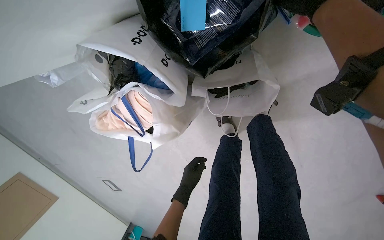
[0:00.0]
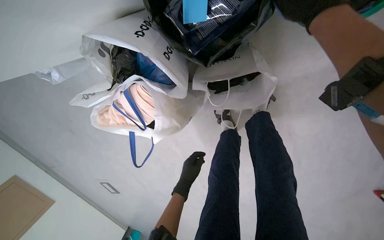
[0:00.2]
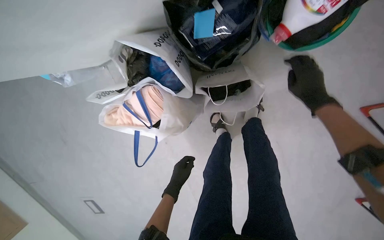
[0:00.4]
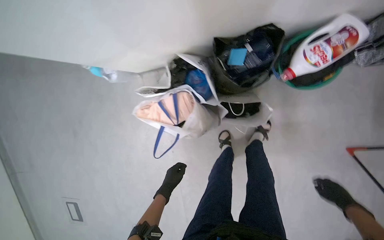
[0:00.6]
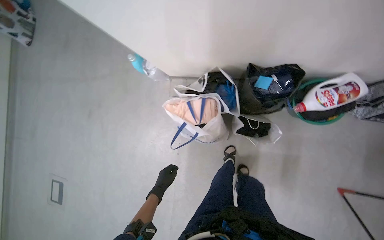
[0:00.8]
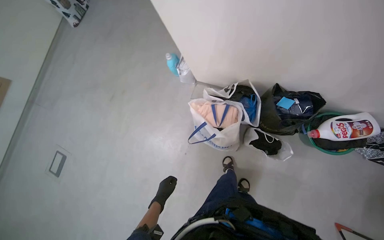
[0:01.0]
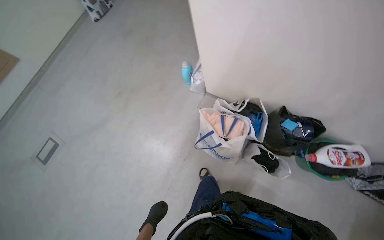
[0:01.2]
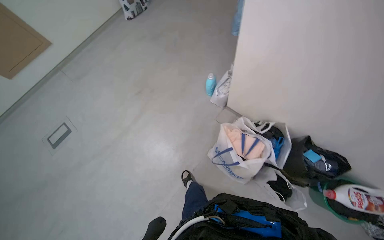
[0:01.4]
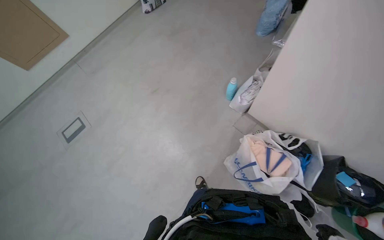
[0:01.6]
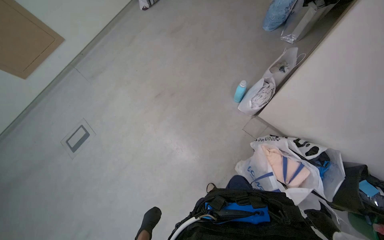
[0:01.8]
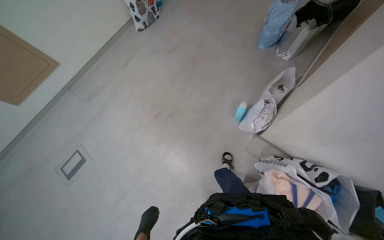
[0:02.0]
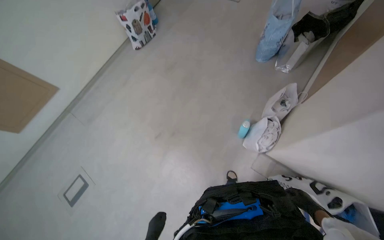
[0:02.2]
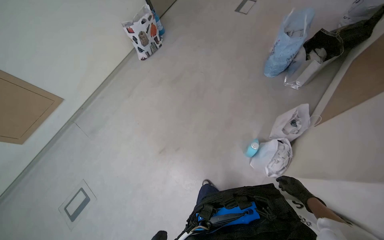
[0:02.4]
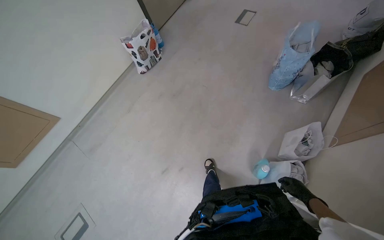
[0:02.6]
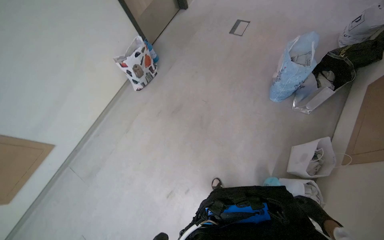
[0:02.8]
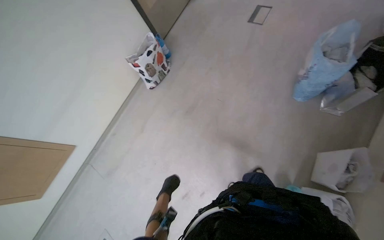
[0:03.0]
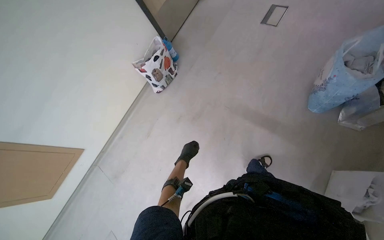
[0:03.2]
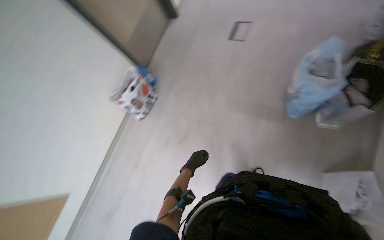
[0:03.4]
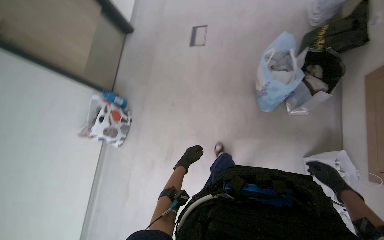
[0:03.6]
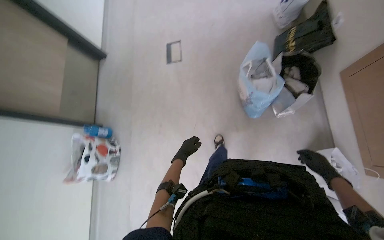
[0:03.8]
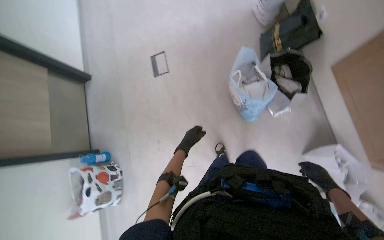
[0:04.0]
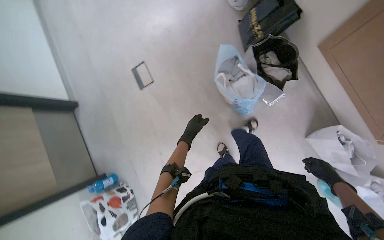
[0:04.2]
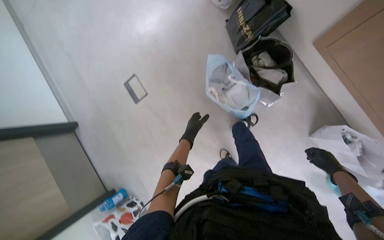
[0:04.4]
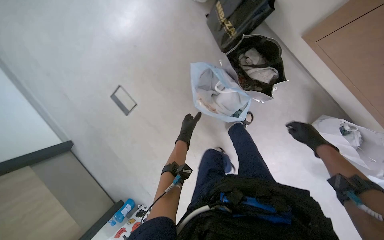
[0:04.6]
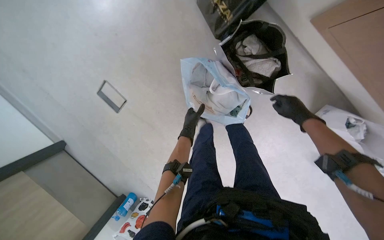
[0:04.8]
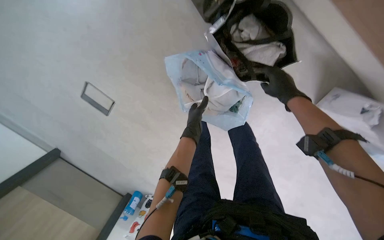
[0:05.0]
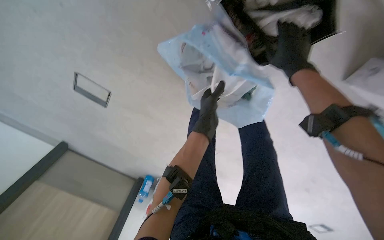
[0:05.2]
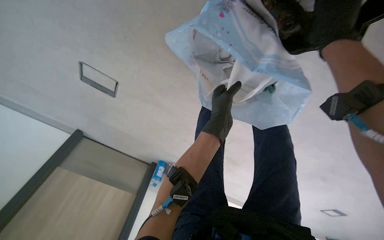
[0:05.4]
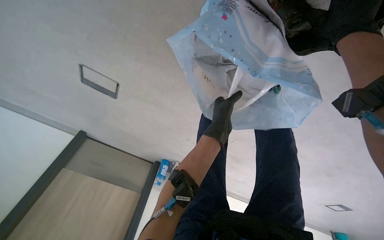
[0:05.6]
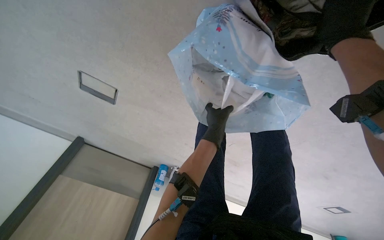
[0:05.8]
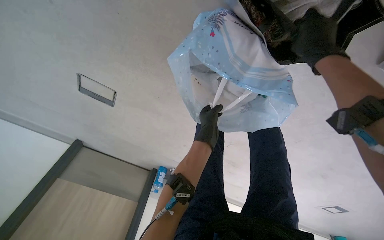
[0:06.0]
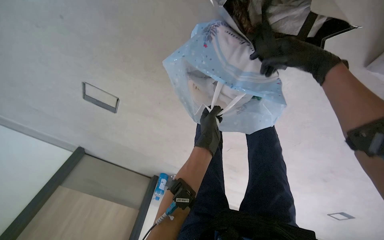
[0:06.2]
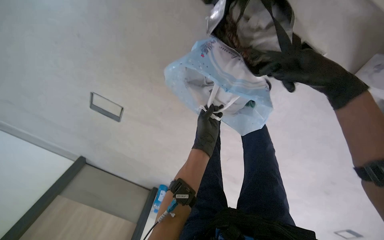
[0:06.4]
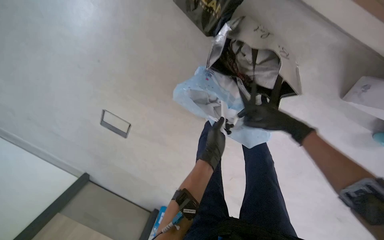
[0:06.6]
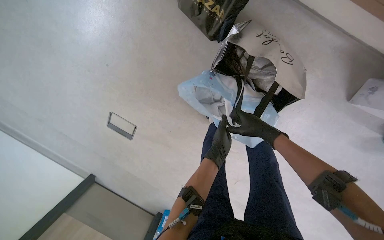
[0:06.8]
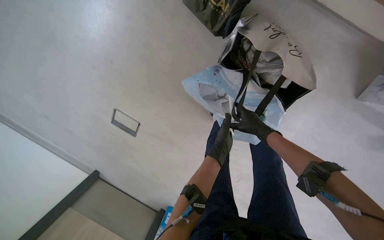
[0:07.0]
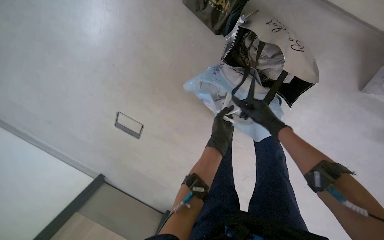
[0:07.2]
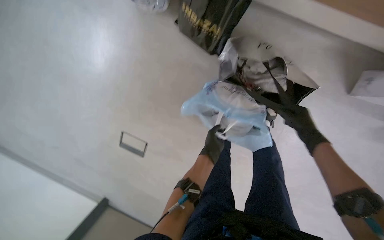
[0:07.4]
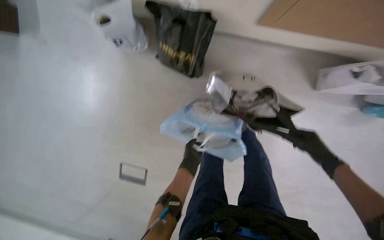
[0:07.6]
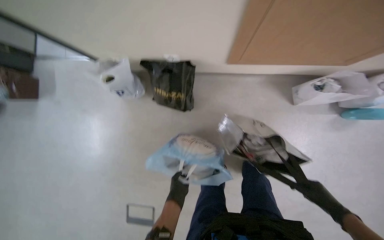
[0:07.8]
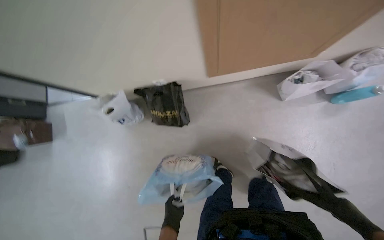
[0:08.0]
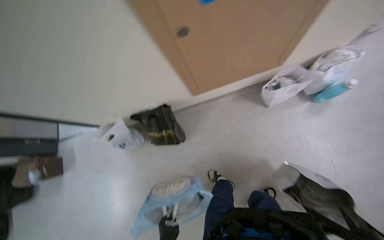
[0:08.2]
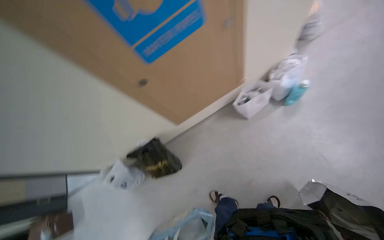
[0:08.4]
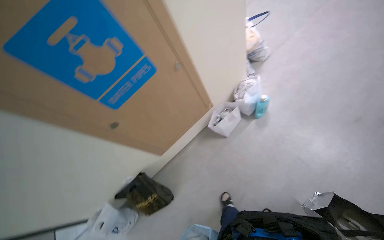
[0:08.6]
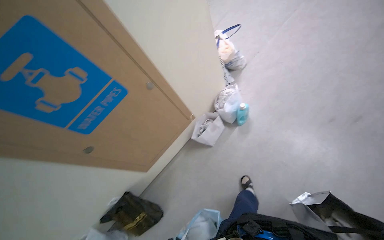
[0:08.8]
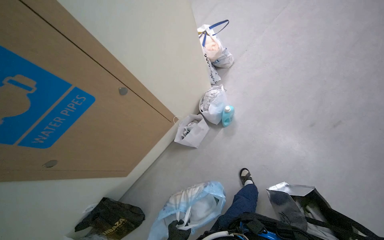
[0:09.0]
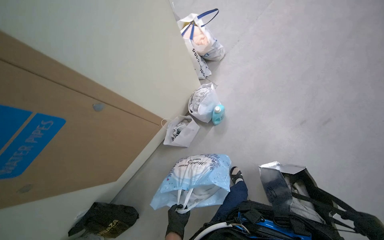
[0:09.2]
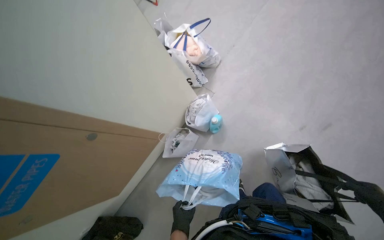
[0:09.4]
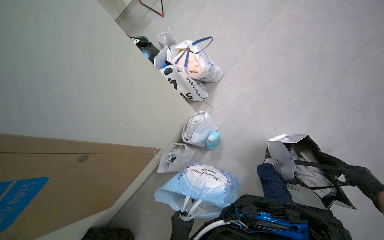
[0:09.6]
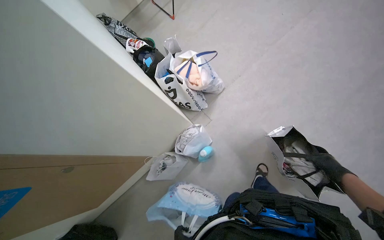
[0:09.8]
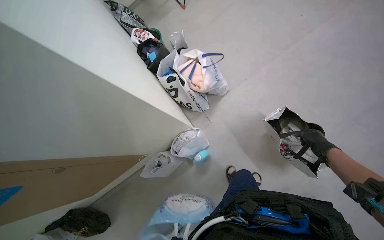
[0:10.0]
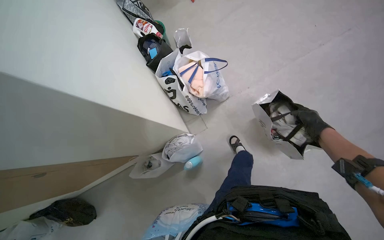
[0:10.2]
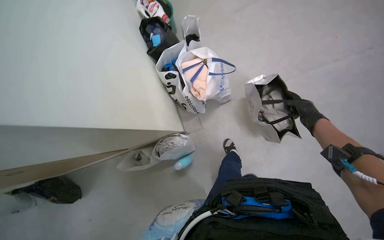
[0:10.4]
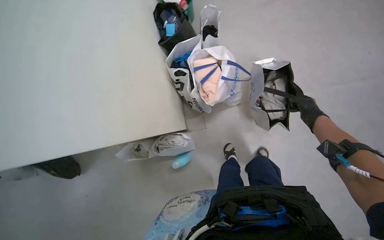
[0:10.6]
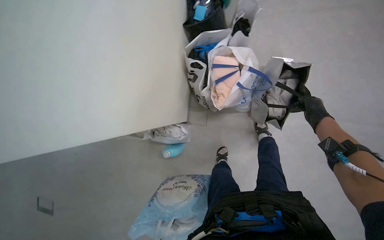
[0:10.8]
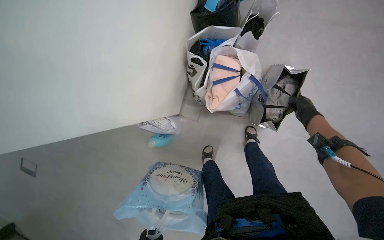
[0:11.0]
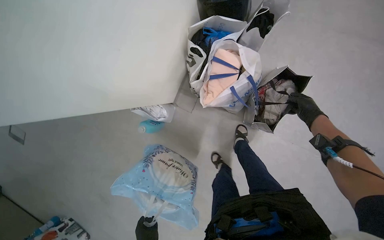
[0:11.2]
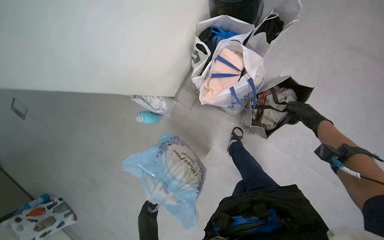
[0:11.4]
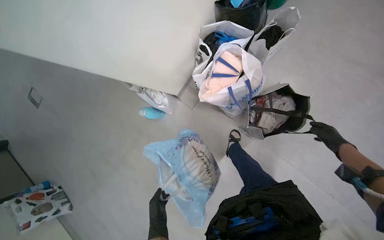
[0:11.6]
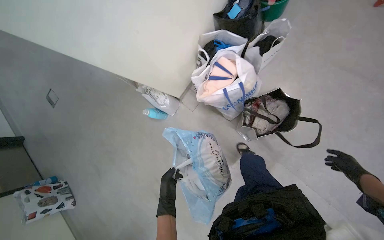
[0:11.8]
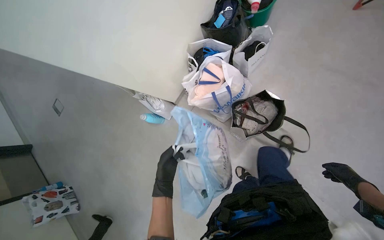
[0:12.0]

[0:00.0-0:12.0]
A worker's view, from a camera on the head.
Job: managing laundry.
The whole recording: Sorting items from bags. The worker sorts various items by picking them up from different bags on the floor.
0:00.0 to 0:01.6: The head travels roughly 1 m. The view tilts some 40 degrees upward. The scene turns approximately 65 degrees clockwise in the picture.
0:01.6 to 0:03.0: The camera is carried about 1 m.
0:03.0 to 0:04.4: The wearer moves some 90 cm. Everything in view rotates about 60 degrees counterclockwise.
0:04.4 to 0:06.0: The camera travels approximately 70 cm. The wearer looks roughly 35 degrees further downward.
0:06.0 to 0:07.6: The wearer looks some 35 degrees further upward. The right hand shifts roughly 30 cm down the picture, while the left hand travels to the left by about 10 cm.
0:07.6 to 0:09.0: The camera travels about 90 cm. The camera pitches upward, by approximately 45 degrees. Everything in view rotates some 55 degrees counterclockwise.
0:09.0 to 0:10.4: The camera is carried roughly 90 cm. The view tilts roughly 20 degrees downward. Everything in view rotates roughly 25 degrees clockwise.
0:10.4 to 0:12.0: The wearer moves some 50 cm. The camera pitches downward, by approximately 20 degrees. The scene turns about 50 degrees clockwise in the picture.

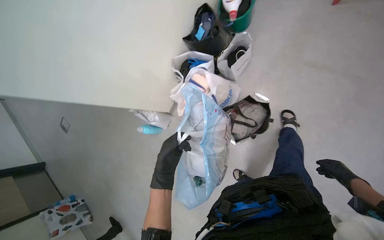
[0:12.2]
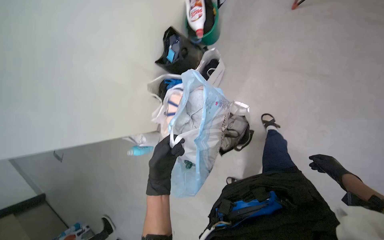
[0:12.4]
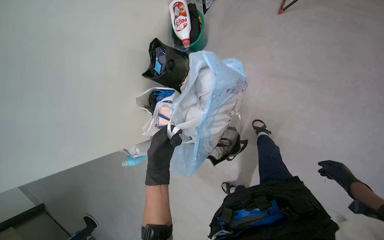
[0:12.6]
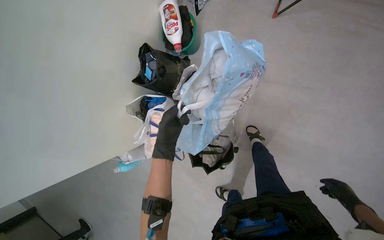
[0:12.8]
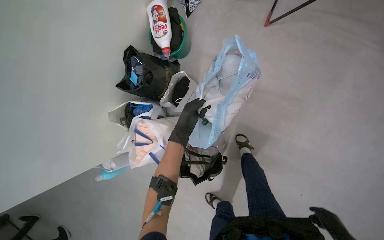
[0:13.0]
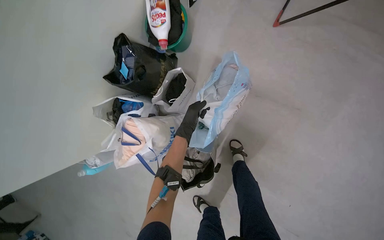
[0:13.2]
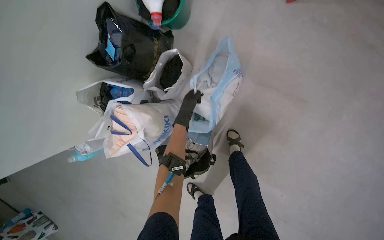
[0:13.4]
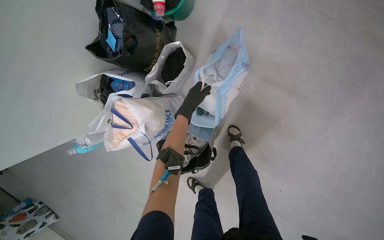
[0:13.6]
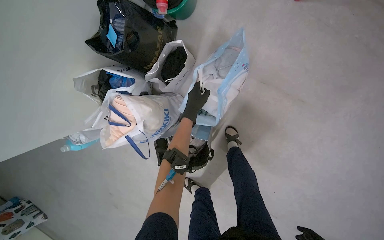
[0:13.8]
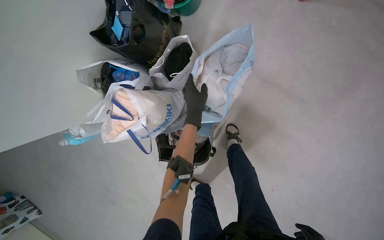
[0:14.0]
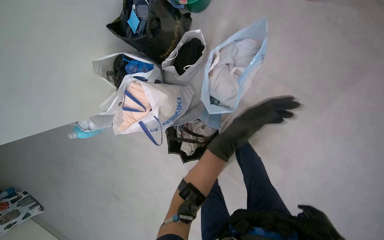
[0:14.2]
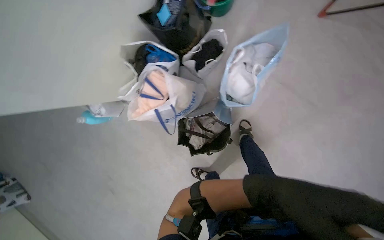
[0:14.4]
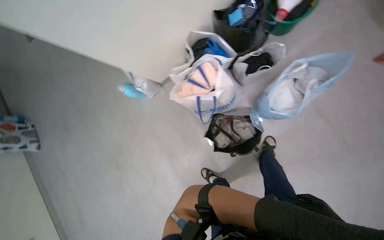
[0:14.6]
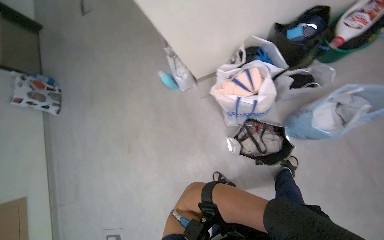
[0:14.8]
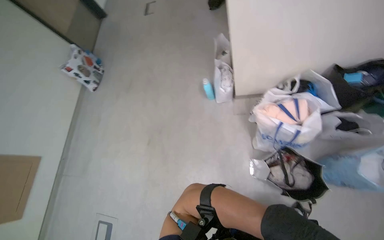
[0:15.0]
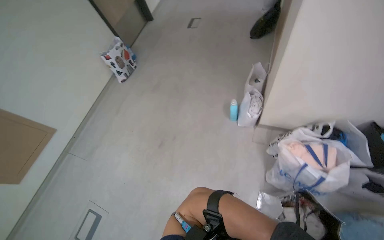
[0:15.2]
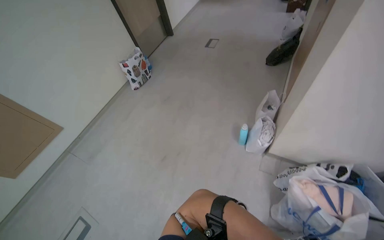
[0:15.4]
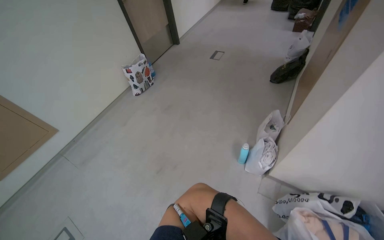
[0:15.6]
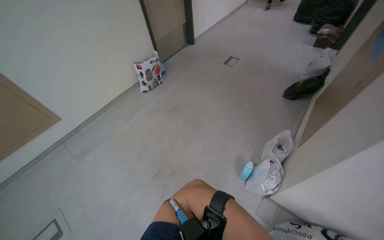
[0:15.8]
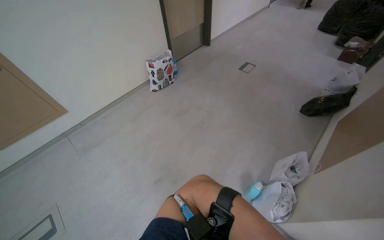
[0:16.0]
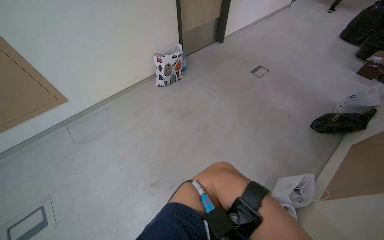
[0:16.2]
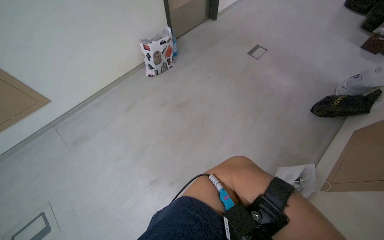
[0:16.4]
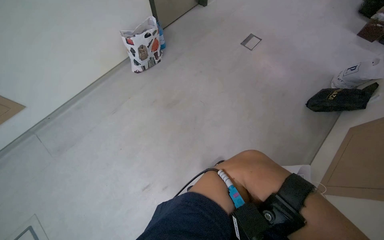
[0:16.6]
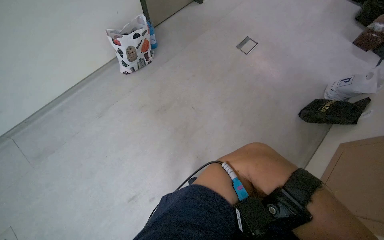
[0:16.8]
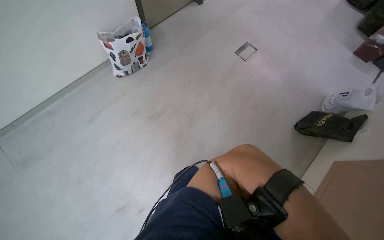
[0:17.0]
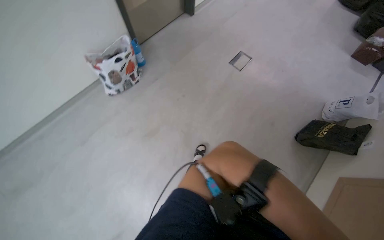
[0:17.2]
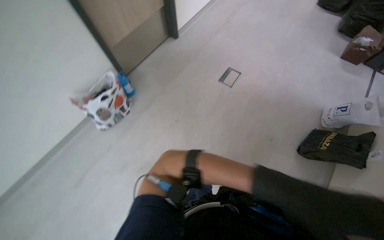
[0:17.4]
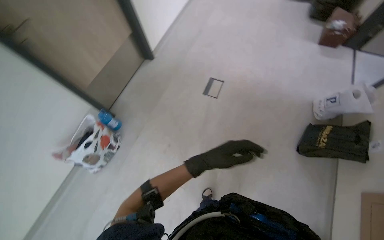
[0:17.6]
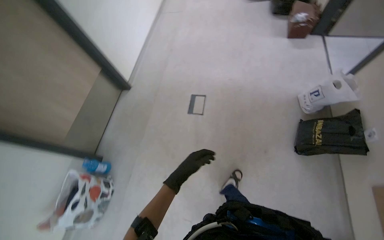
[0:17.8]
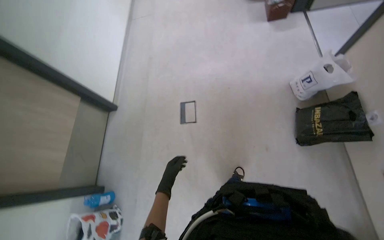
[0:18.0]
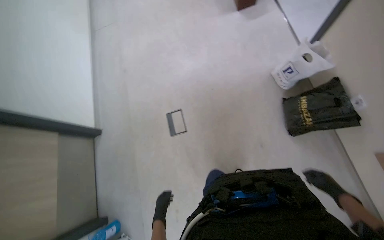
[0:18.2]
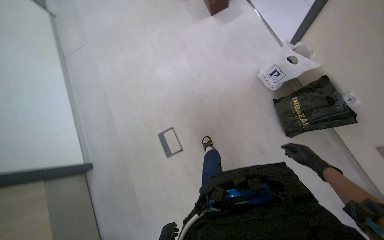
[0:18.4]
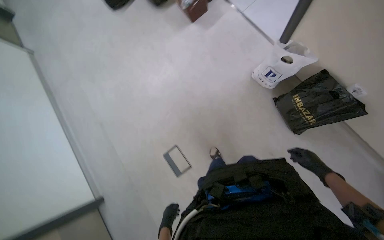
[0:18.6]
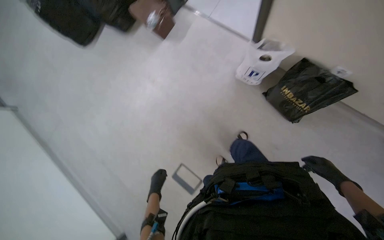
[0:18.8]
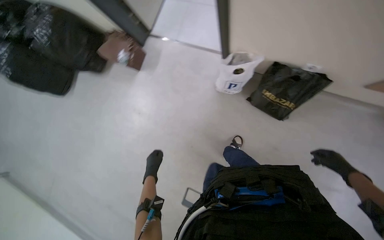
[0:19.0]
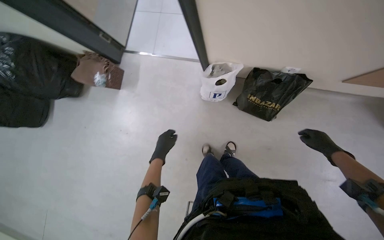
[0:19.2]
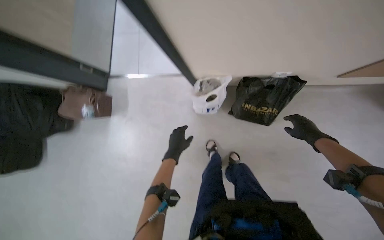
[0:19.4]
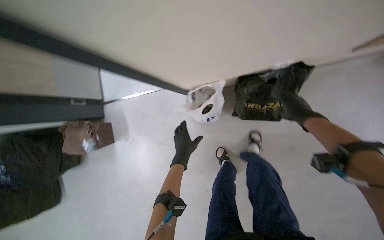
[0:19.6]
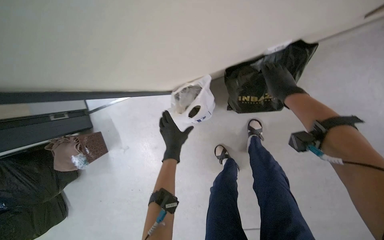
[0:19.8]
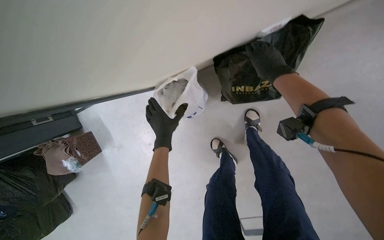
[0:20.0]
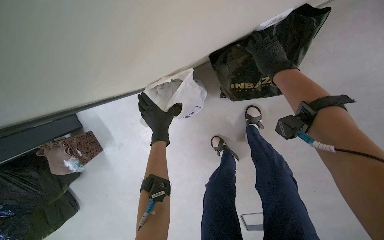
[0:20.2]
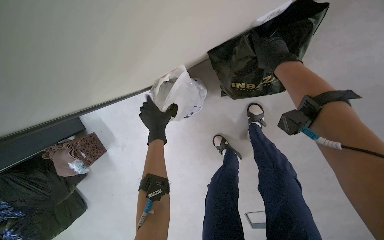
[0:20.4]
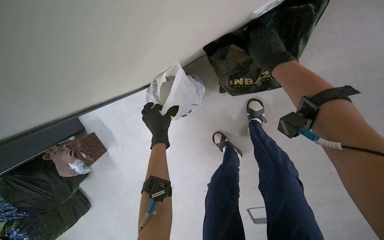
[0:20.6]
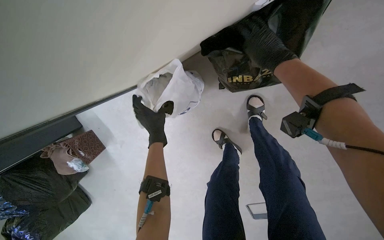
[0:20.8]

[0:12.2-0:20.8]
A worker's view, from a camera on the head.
Job: managing laundry.
The whole recording: Sorting items from bags. The worker sorts various items by picking them up from different bags on the floor.
0:12.2 to 0:13.6: The camera travels about 60 cm.
0:13.6 to 0:15.0: The camera is carried approximately 90 cm. The view tilts approximately 15 degrees upward. The scene rotates clockwise by about 60 degrees.
0:15.0 to 0:16.6: The camera travels approximately 1 m. The scene turns some 40 degrees clockwise in the picture.
0:16.6 to 0:18.0: The camera is carried approximately 1 m. Everything in view rotates about 45 degrees counterclockwise.
0:18.0 to 0:19.4: The head travels about 90 cm. The wearer's head swings approximately 85 degrees to the right.
0:19.4 to 0:20.8: The wearer moves roughly 60 cm. The view tips downward by about 20 degrees. The scene turns roughly 30 degrees counterclockwise in the picture.
